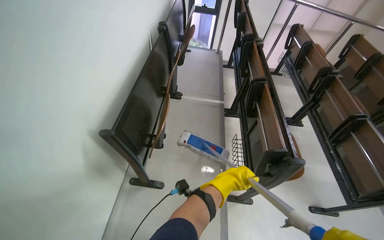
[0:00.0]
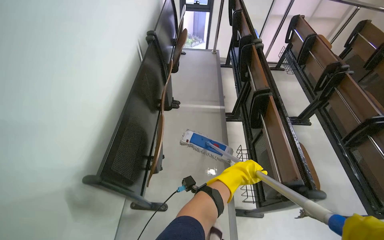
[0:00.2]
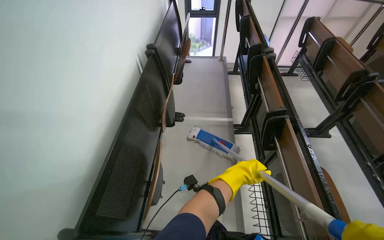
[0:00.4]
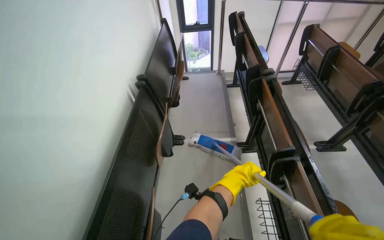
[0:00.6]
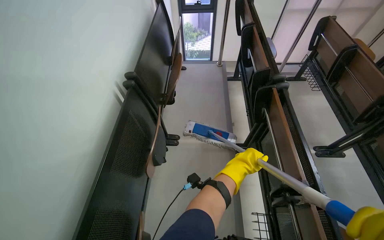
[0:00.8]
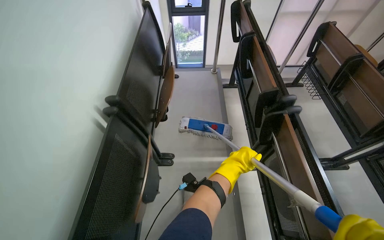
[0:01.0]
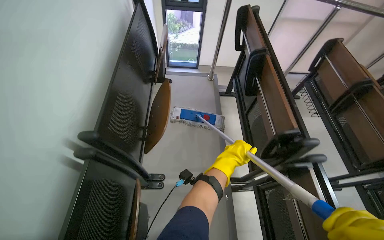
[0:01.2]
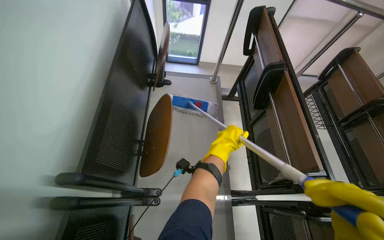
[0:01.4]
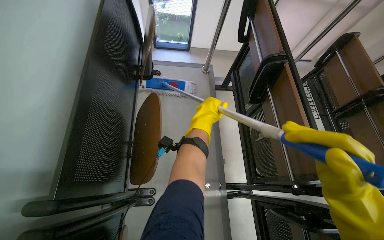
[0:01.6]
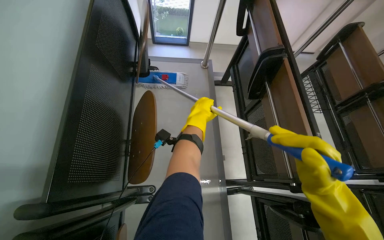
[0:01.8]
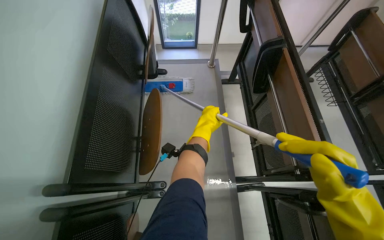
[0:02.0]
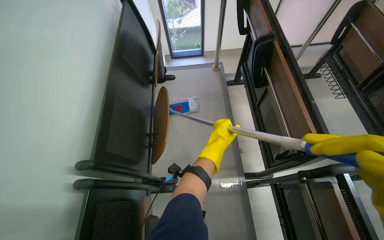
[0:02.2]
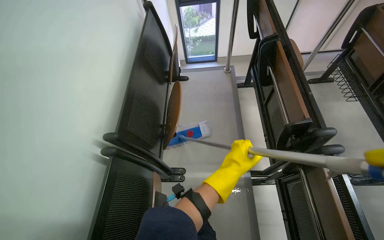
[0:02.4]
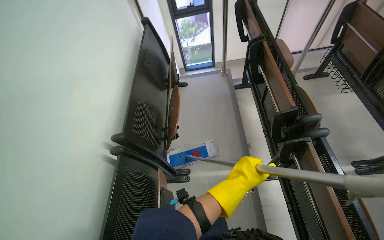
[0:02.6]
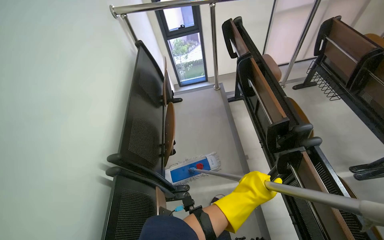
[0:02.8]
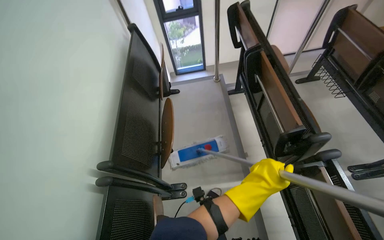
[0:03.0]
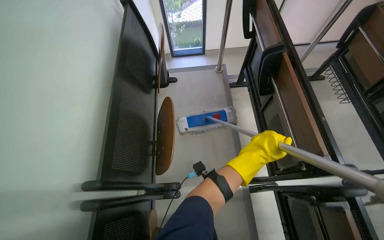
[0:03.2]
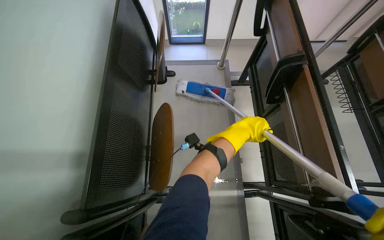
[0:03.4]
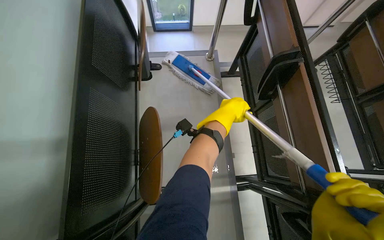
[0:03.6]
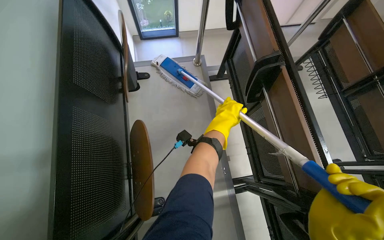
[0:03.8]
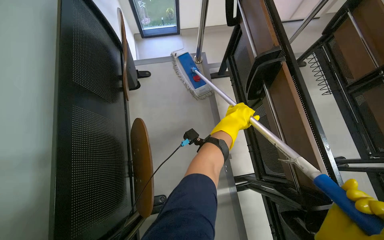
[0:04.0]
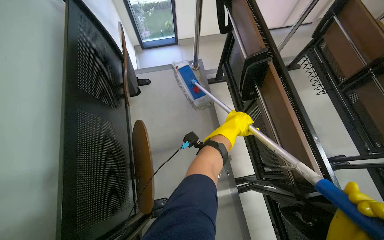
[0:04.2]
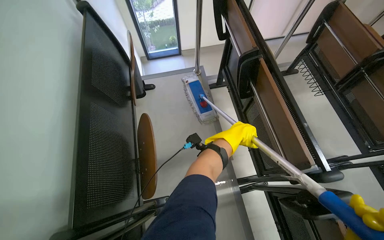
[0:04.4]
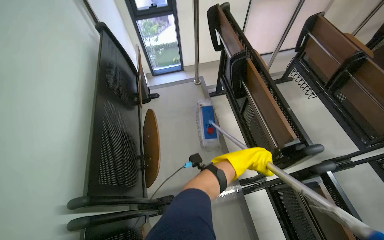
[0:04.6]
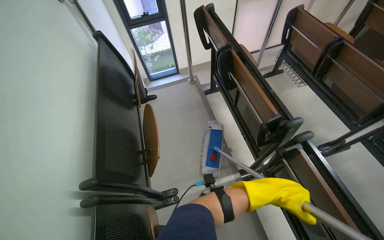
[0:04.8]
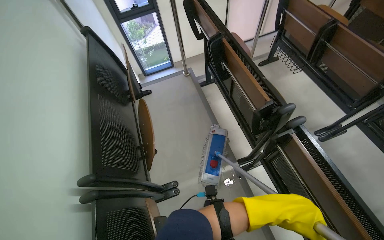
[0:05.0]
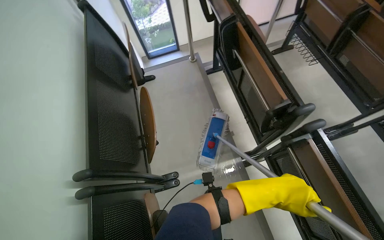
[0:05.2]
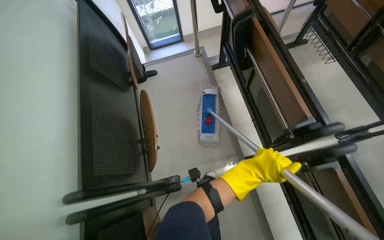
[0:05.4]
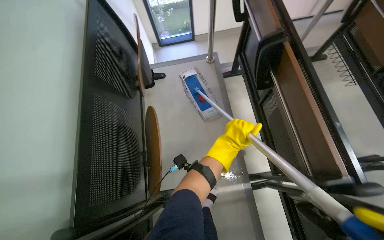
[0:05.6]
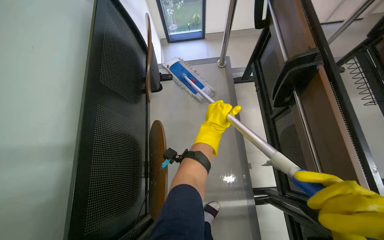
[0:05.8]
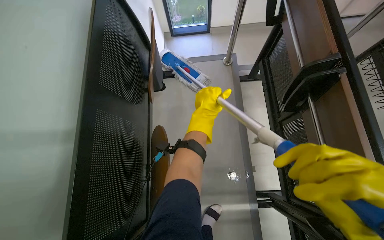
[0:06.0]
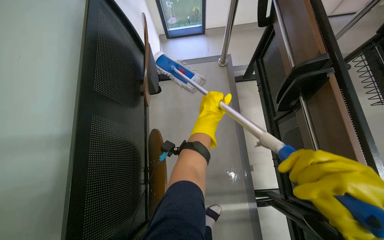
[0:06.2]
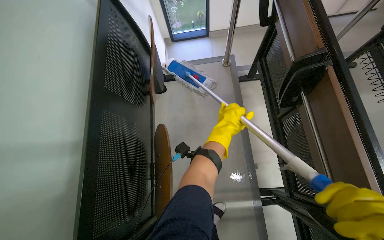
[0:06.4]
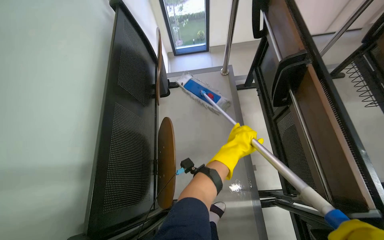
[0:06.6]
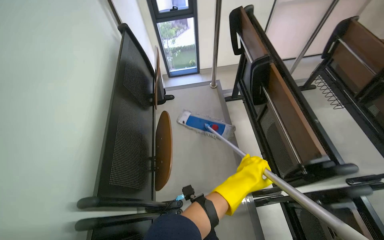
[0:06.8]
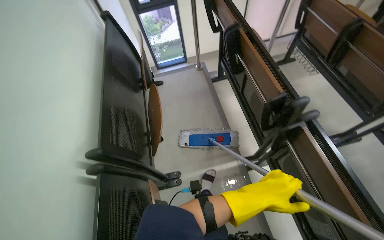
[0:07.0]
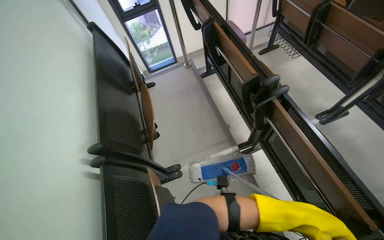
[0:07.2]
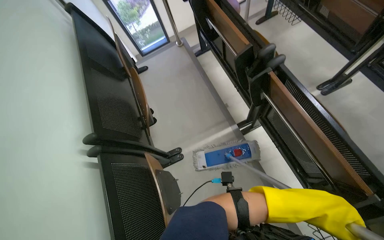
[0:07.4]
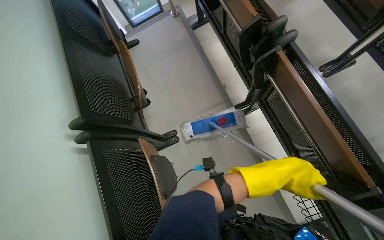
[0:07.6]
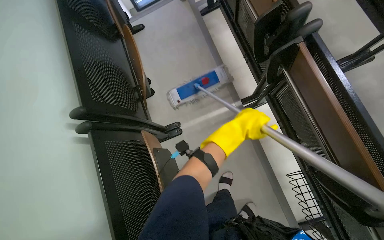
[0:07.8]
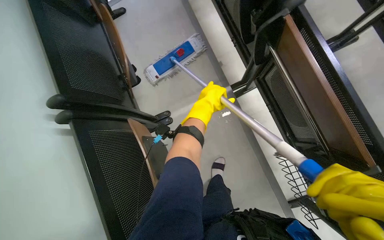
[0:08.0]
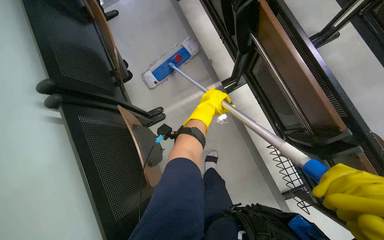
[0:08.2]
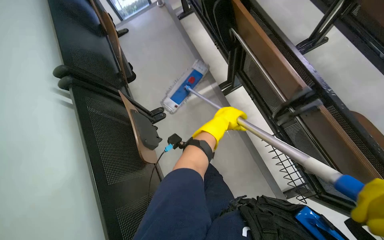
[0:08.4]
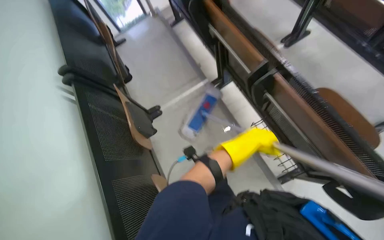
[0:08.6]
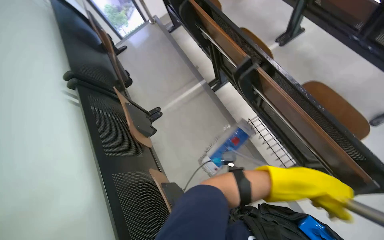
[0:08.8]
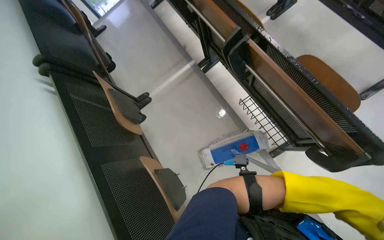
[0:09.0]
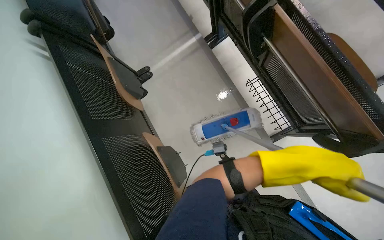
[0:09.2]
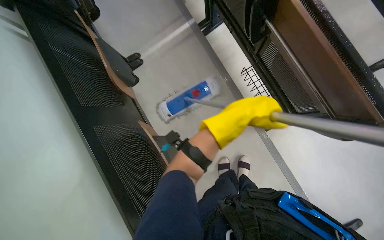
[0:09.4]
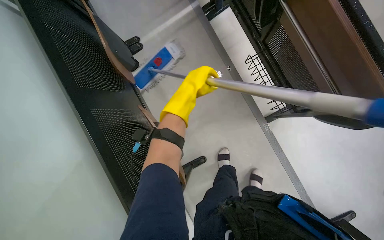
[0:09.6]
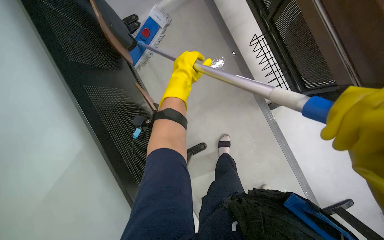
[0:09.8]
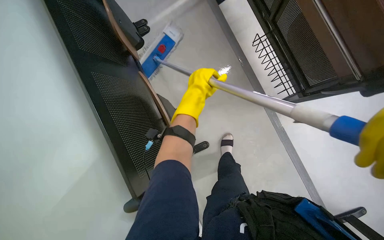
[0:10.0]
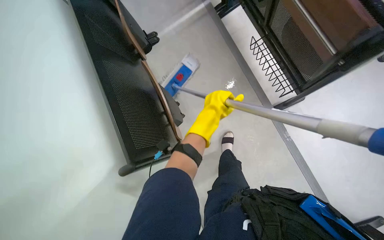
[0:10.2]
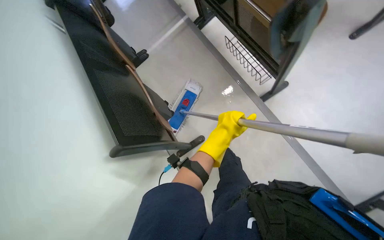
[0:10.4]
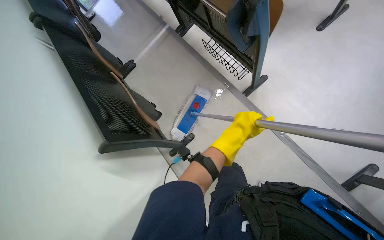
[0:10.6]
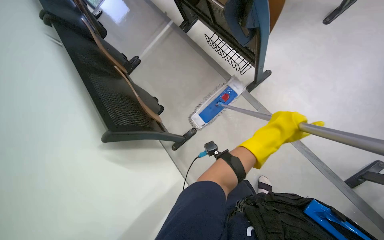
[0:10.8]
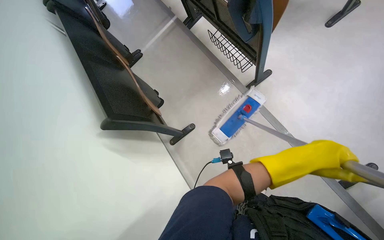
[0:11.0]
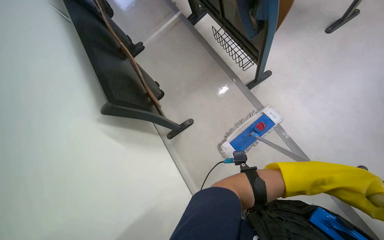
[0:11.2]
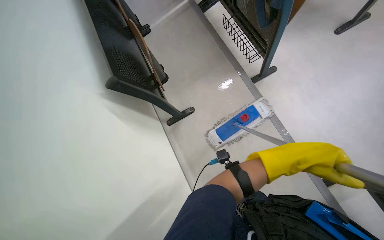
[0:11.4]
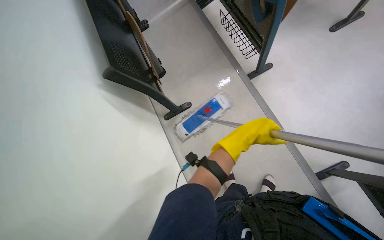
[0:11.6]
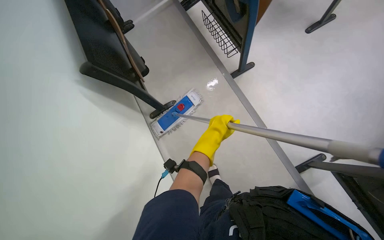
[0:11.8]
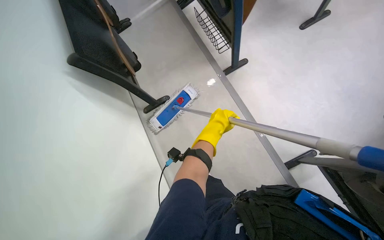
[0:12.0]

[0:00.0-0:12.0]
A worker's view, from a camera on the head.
Job: mopping floor.
The whole recording: Mopping lecture hall floor. The worker mops the floor of the lecture hall, moving chairs and re-wetting the mop as needed.
0:00.0 to 0:01.6: The head travels about 1.5 m. The view tips downward by about 15 degrees.
0:01.6 to 0:03.0: The left hand travels down the picture and nearer to the camera by about 40 cm.
0:03.0 to 0:04.4: The left hand shifts about 40 cm up the picture and farther from the camera.
0:04.4 to 0:06.0: The left hand goes approximately 25 cm to the left, and travels down the picture and back again, approximately 40 cm each way.
0:06.0 to 0:07.6: The camera travels roughly 70 cm.
0:07.6 to 0:09.0: The camera travels some 60 cm.
0:09.0 to 0:10.4: The head travels about 40 cm.
0:10.4 to 0:12.0: The wearer moves approximately 40 cm.

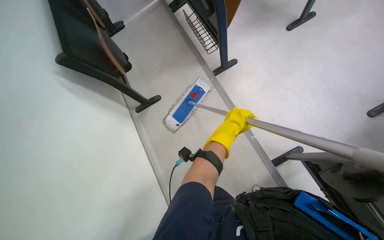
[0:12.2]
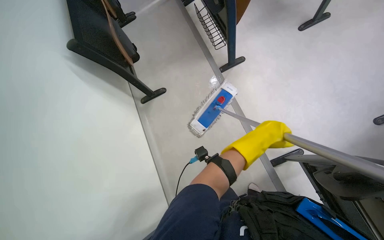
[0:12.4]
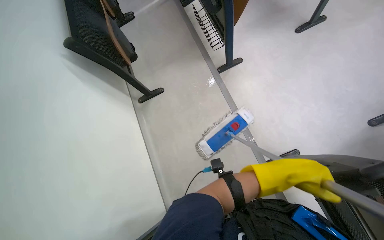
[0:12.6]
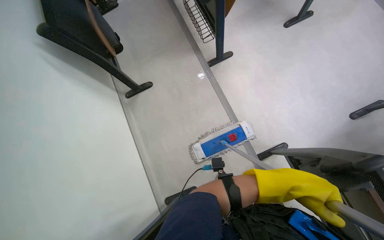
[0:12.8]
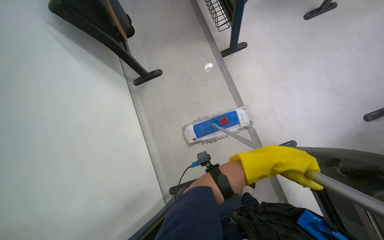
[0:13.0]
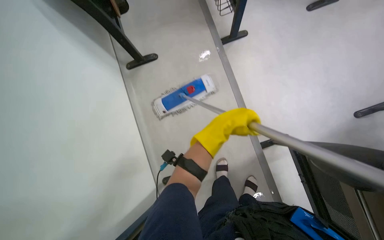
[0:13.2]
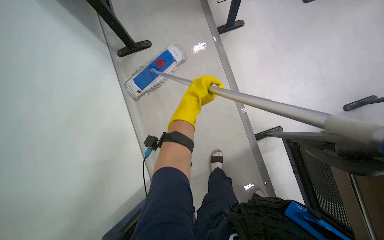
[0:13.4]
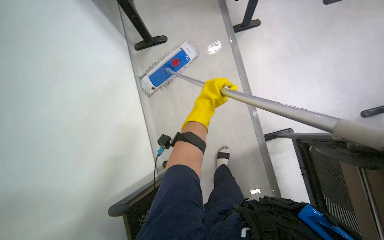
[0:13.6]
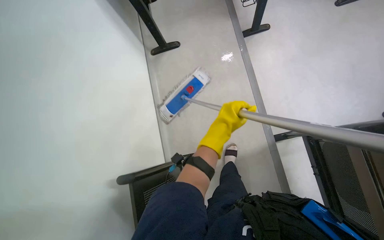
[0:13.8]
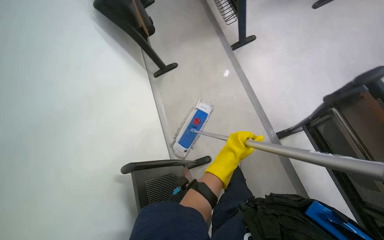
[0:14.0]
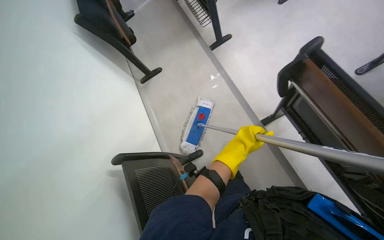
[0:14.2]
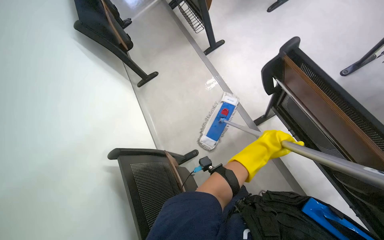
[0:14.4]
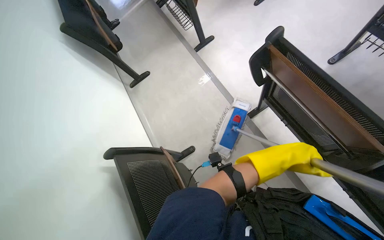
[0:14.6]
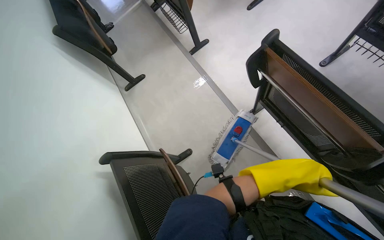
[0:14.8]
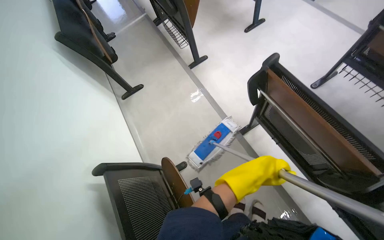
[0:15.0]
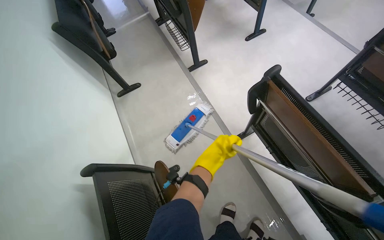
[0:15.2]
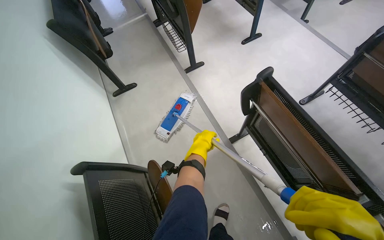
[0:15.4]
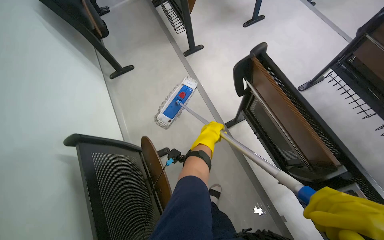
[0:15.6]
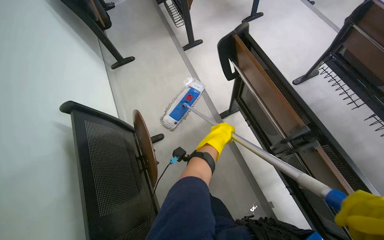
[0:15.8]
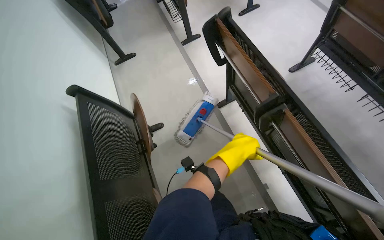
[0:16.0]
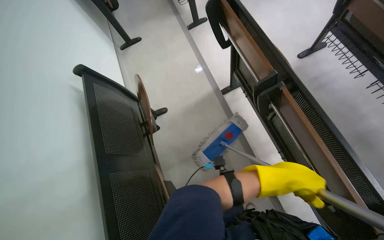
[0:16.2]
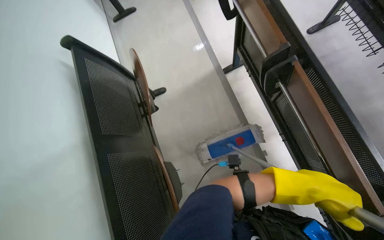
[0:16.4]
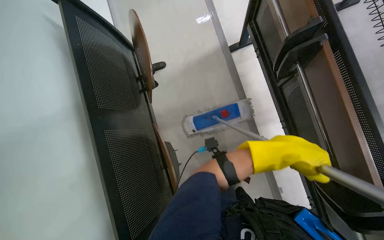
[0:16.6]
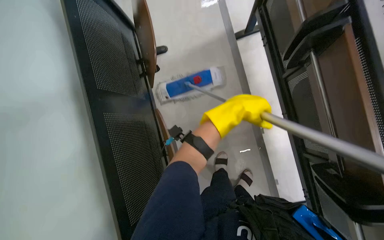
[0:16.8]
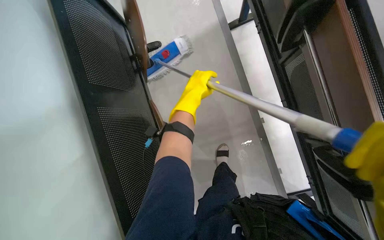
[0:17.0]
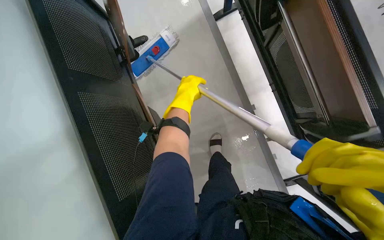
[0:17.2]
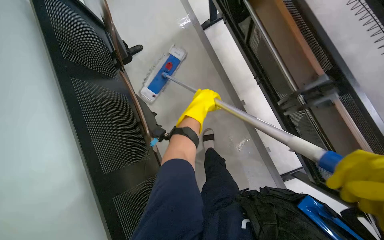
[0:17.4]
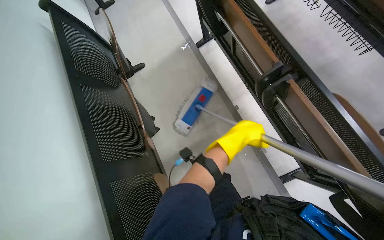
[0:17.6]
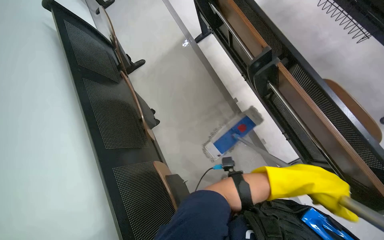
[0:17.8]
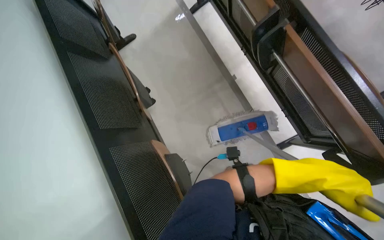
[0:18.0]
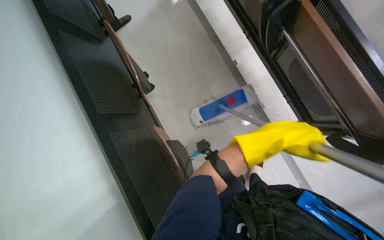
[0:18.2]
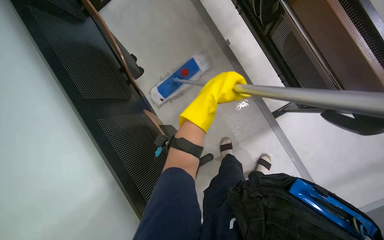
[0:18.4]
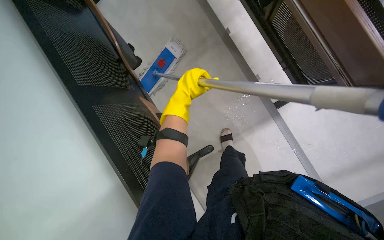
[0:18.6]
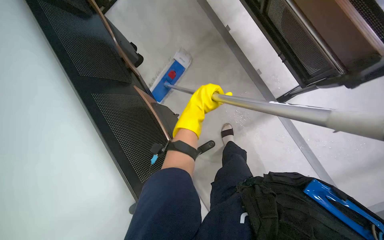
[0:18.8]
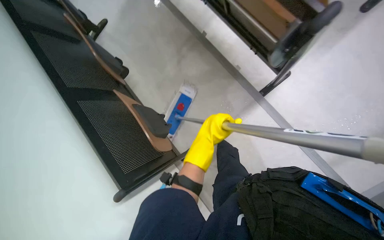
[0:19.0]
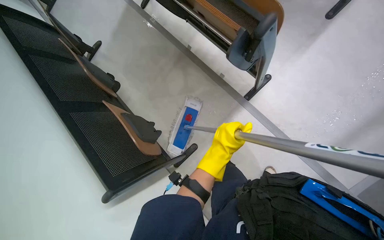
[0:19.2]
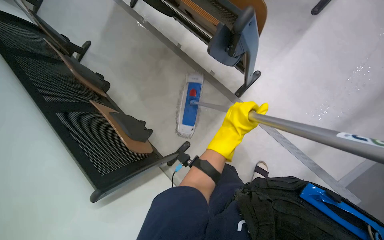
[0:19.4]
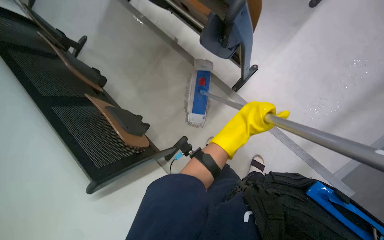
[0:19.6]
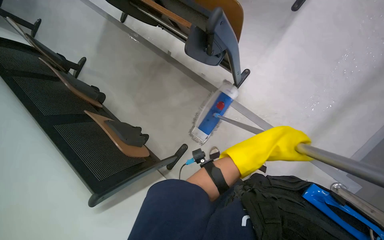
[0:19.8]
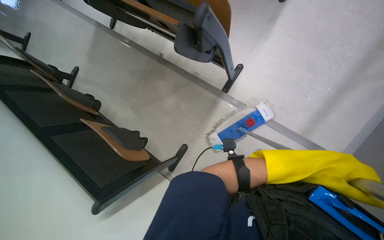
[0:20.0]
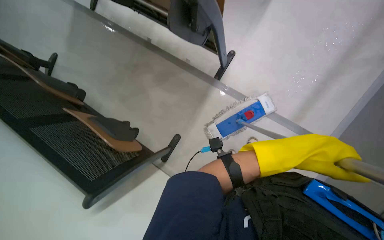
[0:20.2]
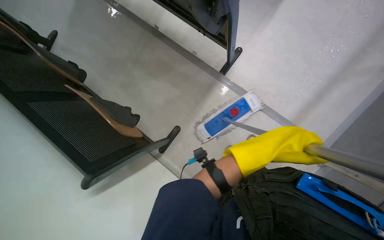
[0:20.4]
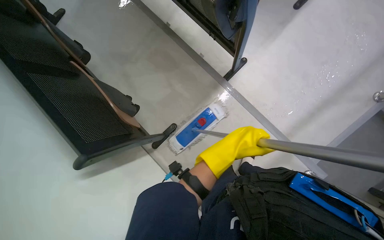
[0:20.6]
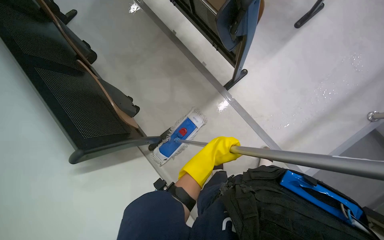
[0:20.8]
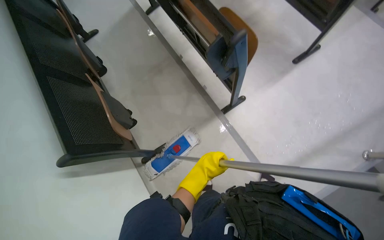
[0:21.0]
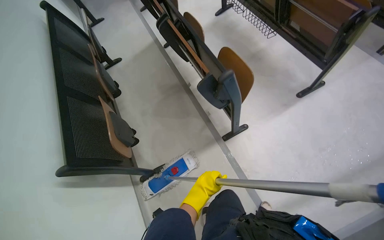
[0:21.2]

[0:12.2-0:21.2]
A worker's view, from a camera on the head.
Job: mopping floor.
The whole recording: Mopping lecture hall floor. The worker mops the floor of the lecture hall, moving chairs and re-wetting the mop as needed.
0:12.2 to 0:13.8: The wearer looks about 15 degrees further downward. The left hand travels to the right and back again, approximately 20 cm each way.
0:16.6 to 0:18.2: The view tilts approximately 10 degrees downward. The left hand swings left and right, approximately 35 cm each way, with 2 reversals.
0:18.2 to 0:19.8: The camera is carried some 40 cm.
0:19.8 to 0:21.2: The wearer looks roughly 15 degrees further upward.
